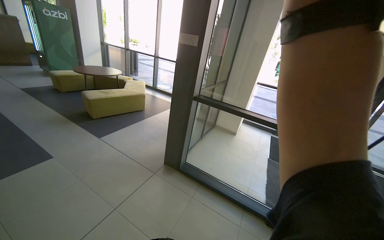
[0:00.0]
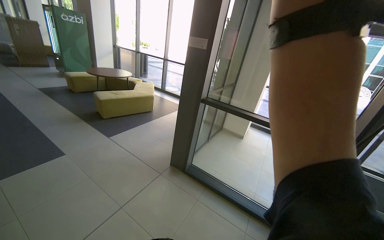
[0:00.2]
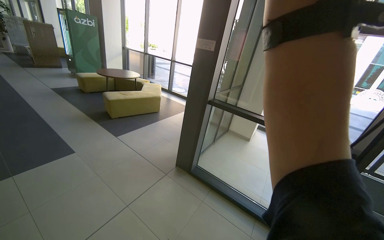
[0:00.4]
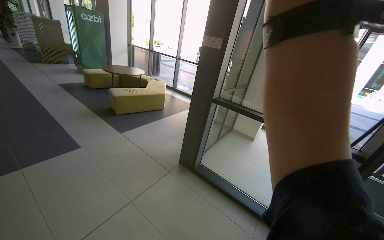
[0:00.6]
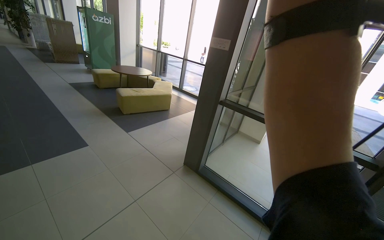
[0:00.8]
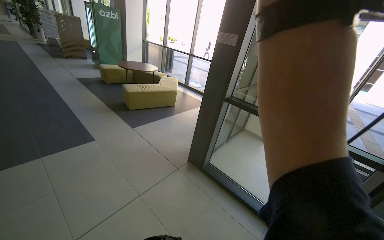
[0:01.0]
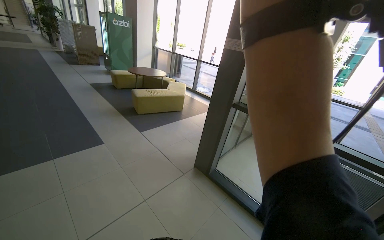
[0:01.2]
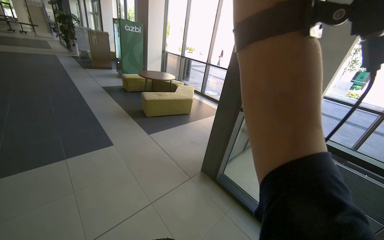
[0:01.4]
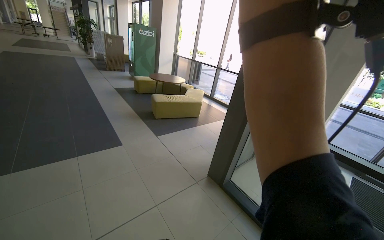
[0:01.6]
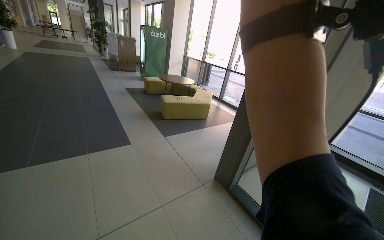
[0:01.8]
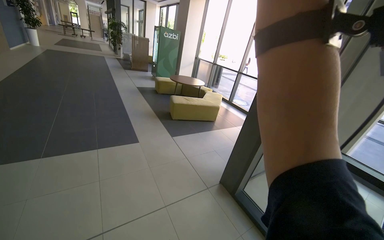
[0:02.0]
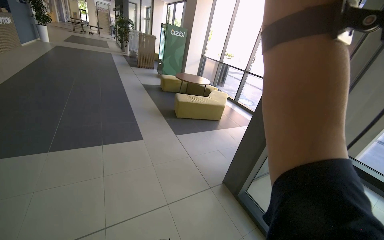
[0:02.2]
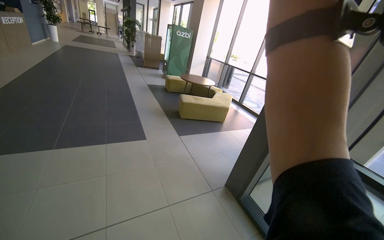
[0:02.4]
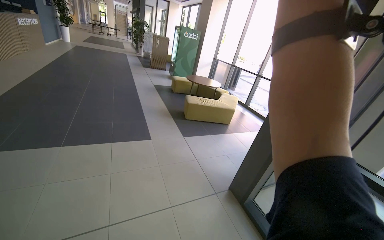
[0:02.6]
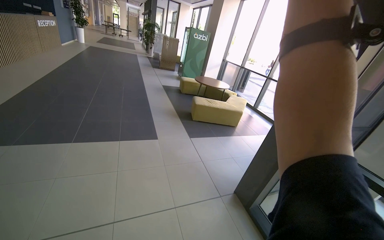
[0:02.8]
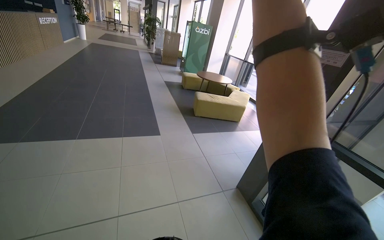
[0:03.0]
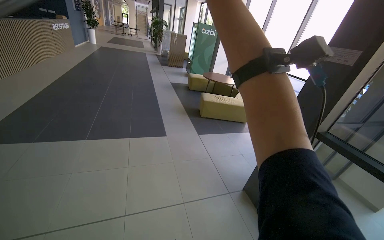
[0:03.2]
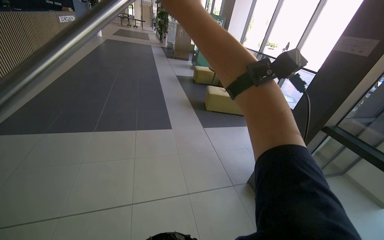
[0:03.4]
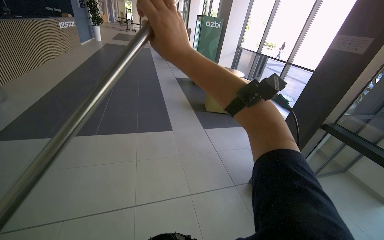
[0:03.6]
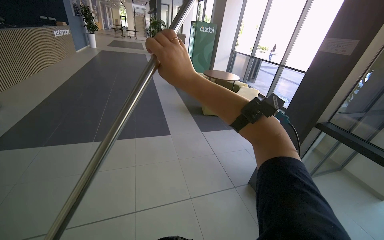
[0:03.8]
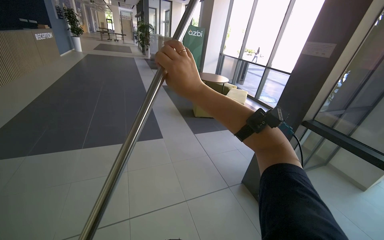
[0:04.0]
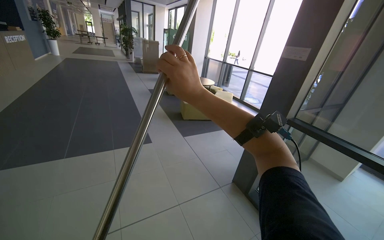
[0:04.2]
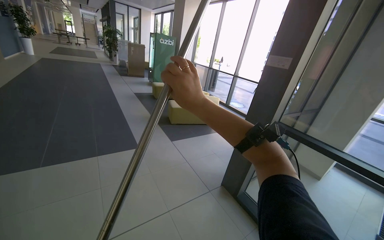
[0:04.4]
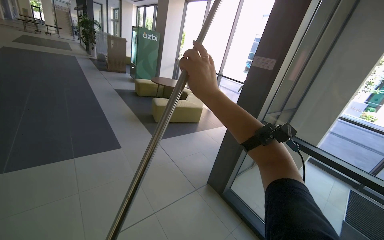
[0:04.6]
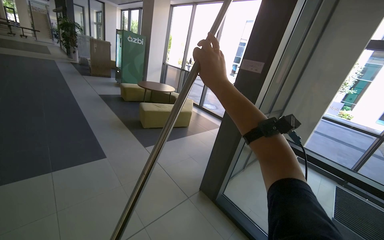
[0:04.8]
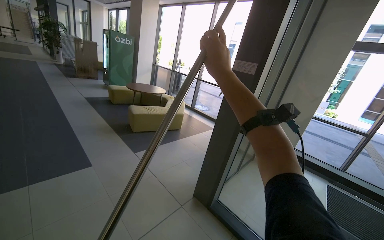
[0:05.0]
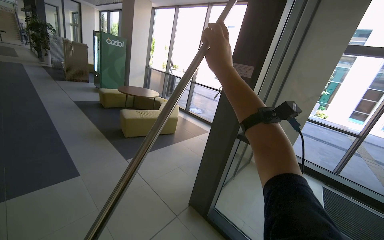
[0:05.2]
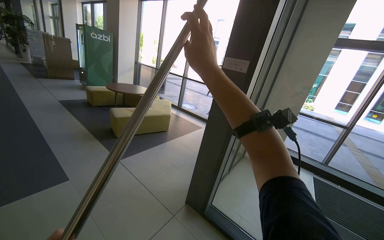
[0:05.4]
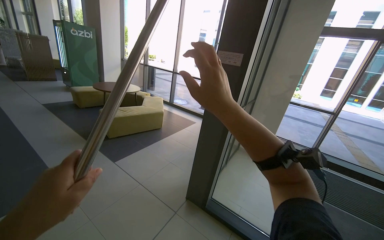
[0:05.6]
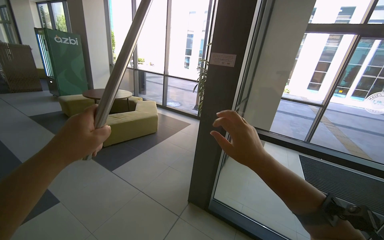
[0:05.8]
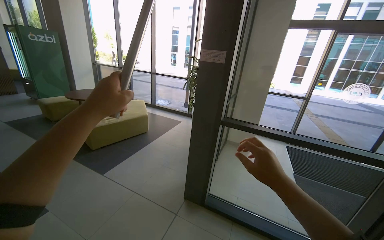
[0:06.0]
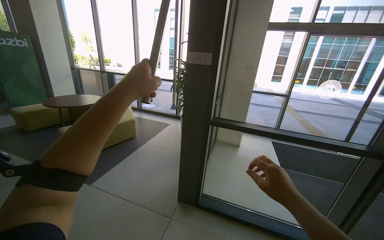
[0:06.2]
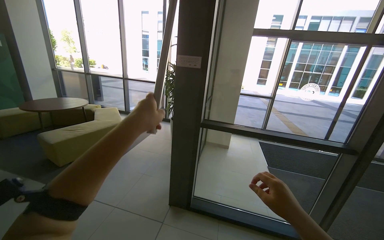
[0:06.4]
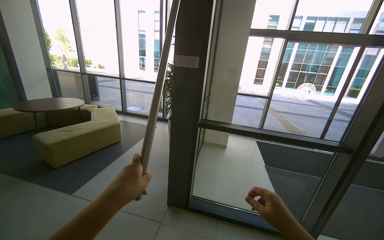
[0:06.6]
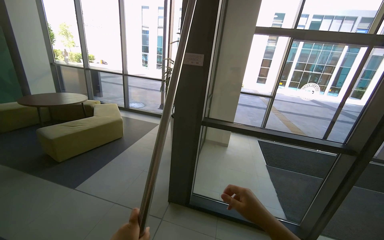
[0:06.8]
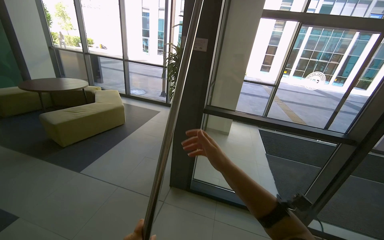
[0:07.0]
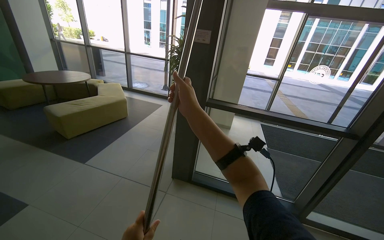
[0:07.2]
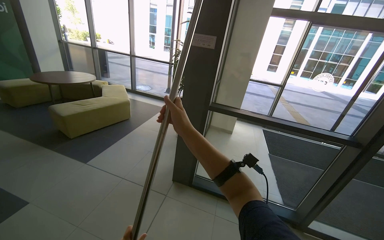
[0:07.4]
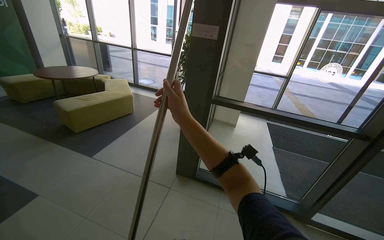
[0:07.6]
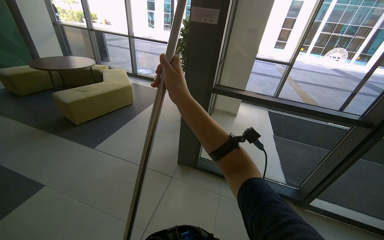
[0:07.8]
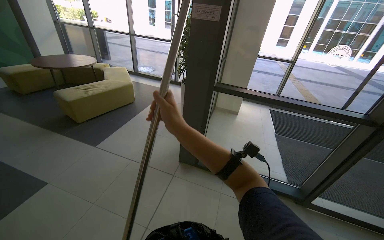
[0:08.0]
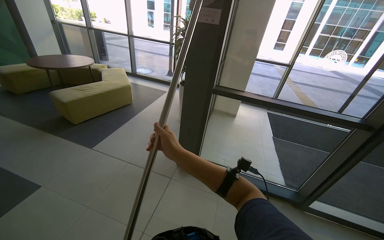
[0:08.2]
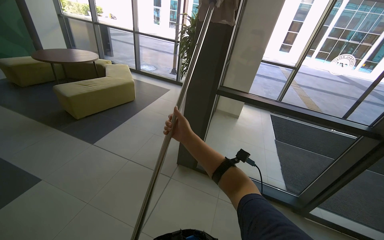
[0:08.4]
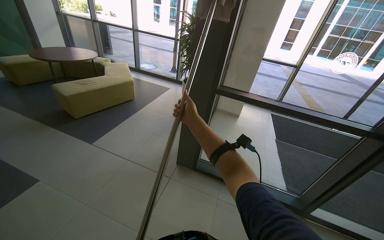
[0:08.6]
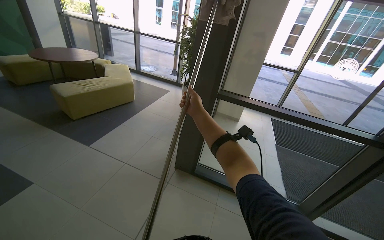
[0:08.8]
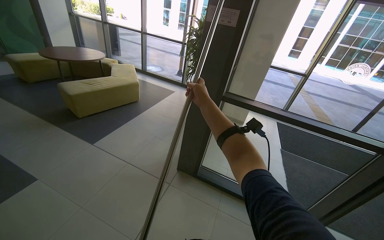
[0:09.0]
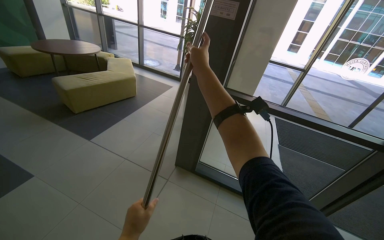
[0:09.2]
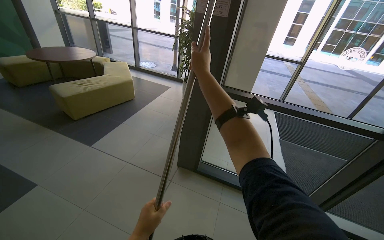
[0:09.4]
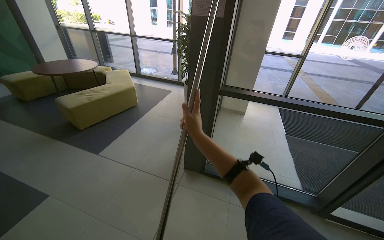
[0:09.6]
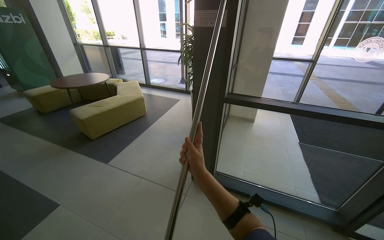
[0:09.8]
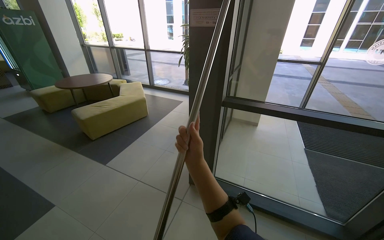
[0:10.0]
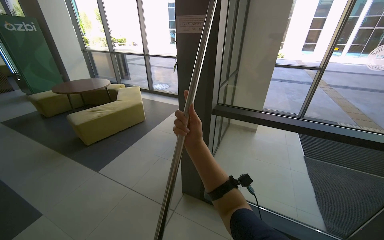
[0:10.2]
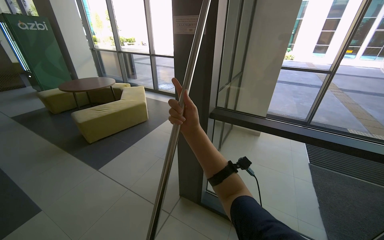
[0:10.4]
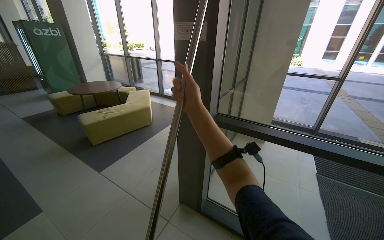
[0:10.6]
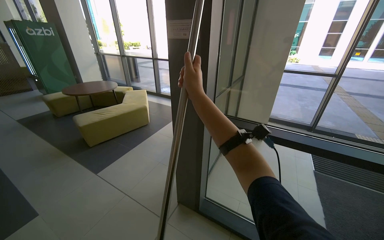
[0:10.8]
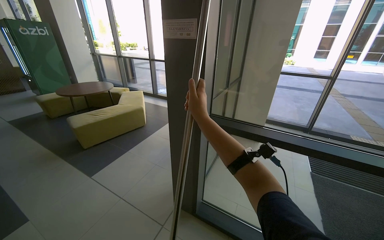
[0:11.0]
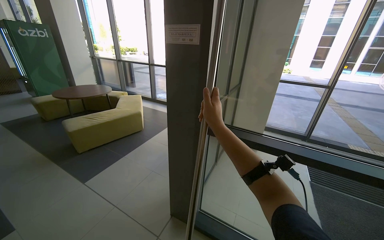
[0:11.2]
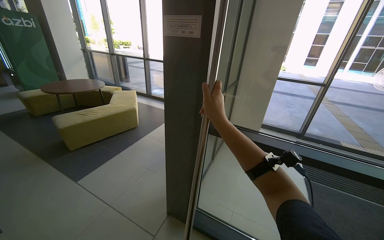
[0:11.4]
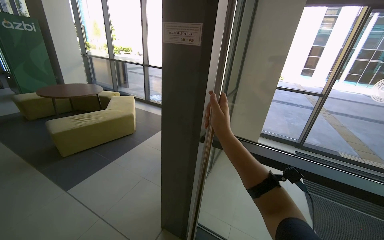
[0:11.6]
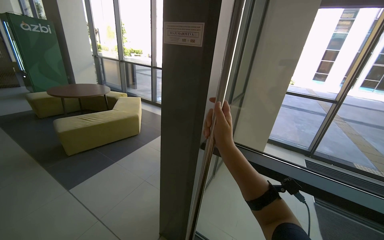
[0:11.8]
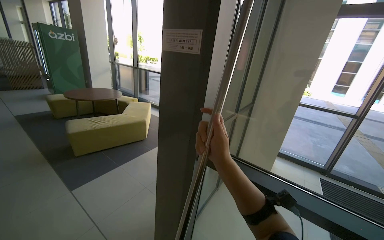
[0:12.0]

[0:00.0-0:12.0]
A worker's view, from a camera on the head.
Job: cleaning windows.
The whole recording: Wiping window frames with pole. The worker wipes the vertical window frames using a long pole.
0:00.0 to 0:01.6: The wearer looks some 20 degrees further to the left.
0:01.6 to 0:03.0: The wearer's head swings about 20 degrees to the left.
0:04.4 to 0:06.0: The camera is carried about 40 cm. The head turns to the right by some 35 degrees.
0:06.0 to 0:07.6: The right hand travels to the left by about 30 cm.
0:07.6 to 0:09.0: The right hand travels farther from the camera and up the picture by approximately 30 cm.
0:09.0 to 0:10.4: The right hand moves up and down the picture over approximately 35 cm, changing direction 2 times.
0:10.4 to 0:12.0: The right hand moves to the right, some 20 cm.

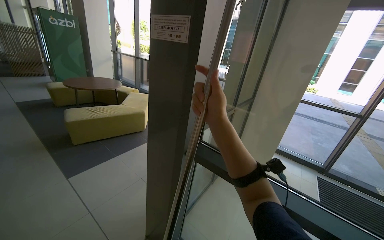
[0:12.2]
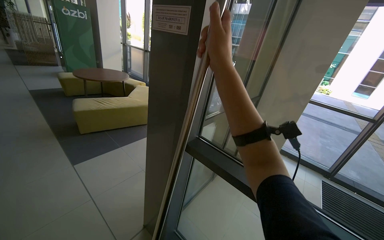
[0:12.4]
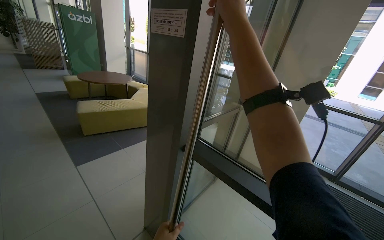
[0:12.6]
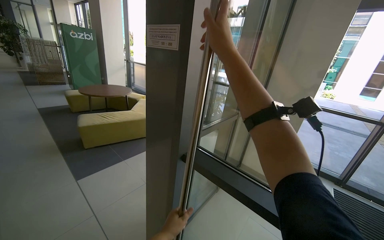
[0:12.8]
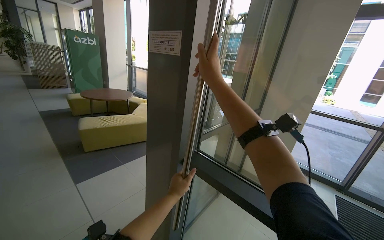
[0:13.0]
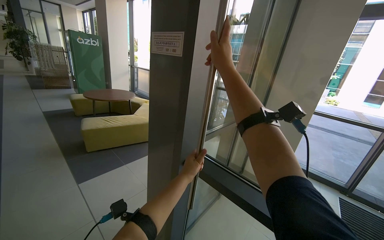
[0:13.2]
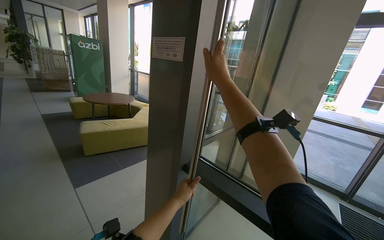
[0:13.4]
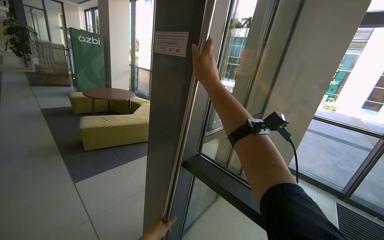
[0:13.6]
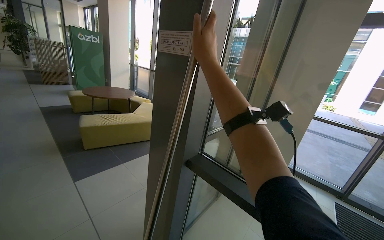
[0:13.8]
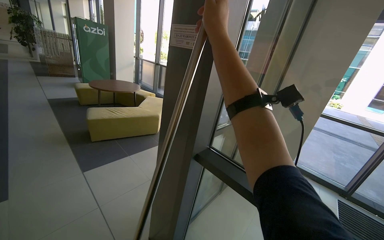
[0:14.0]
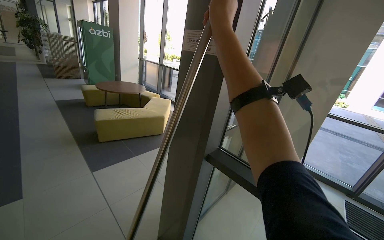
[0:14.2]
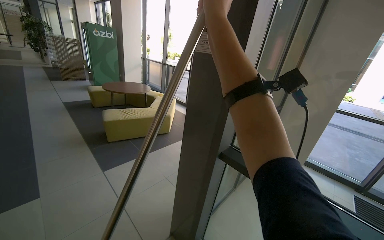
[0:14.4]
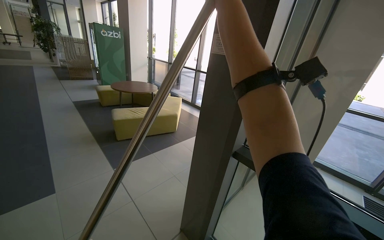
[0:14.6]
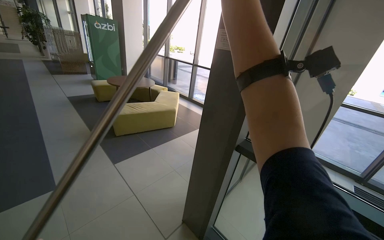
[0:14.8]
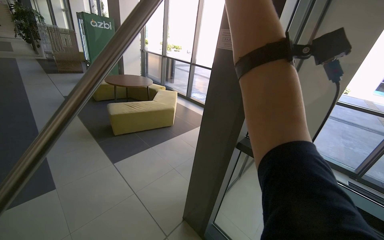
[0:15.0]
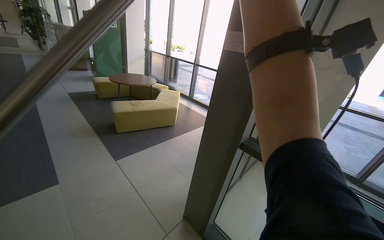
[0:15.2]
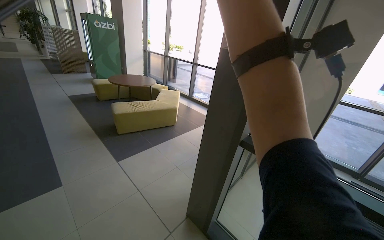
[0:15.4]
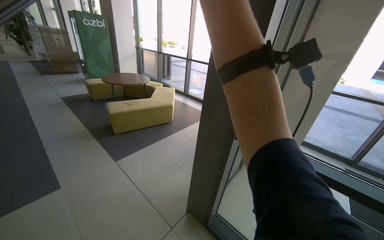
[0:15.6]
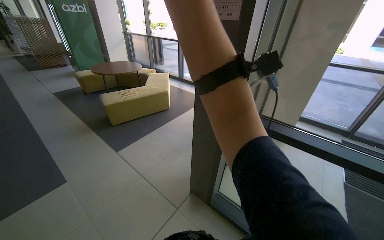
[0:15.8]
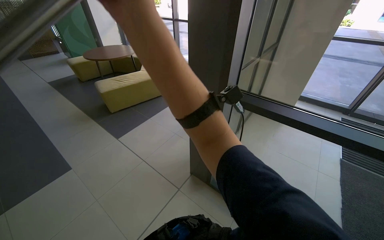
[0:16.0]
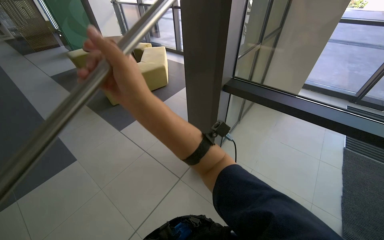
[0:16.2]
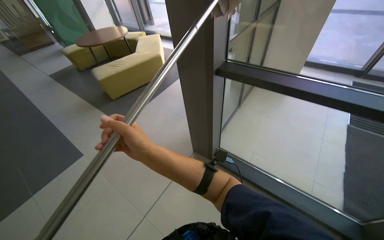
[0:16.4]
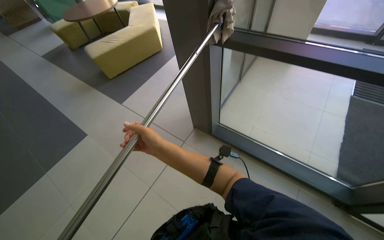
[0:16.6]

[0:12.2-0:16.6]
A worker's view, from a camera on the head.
Job: cleaning windows.
The whole recording: Wiping window frames with pole. The worker wipes the vertical window frames using a long pole.
0:12.2 to 0:13.6: The right hand moves up the picture, roughly 15 cm.
0:15.2 to 0:16.6: The camera pitches downward, by about 30 degrees.

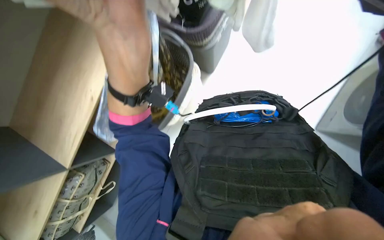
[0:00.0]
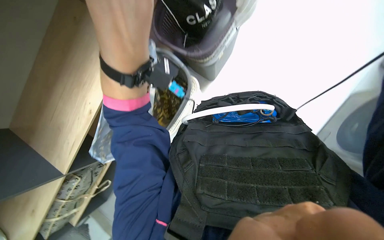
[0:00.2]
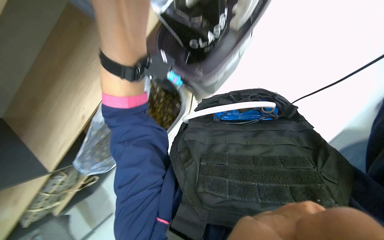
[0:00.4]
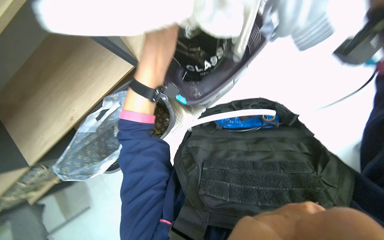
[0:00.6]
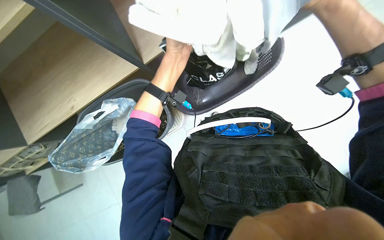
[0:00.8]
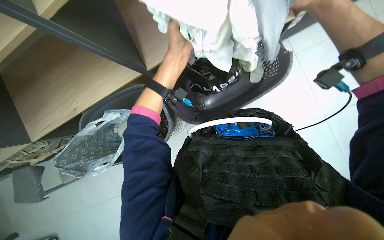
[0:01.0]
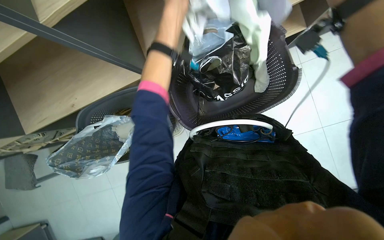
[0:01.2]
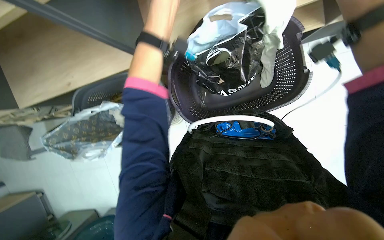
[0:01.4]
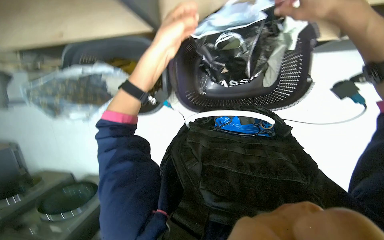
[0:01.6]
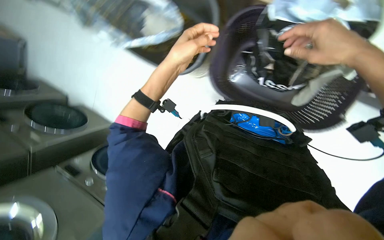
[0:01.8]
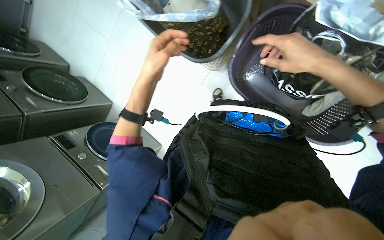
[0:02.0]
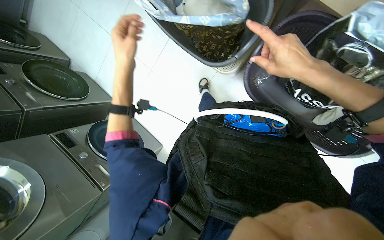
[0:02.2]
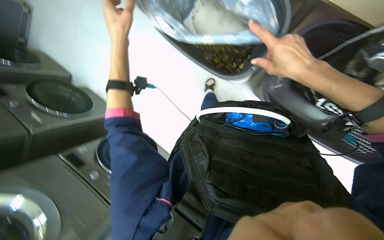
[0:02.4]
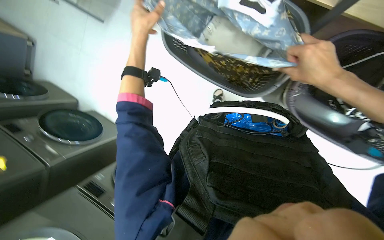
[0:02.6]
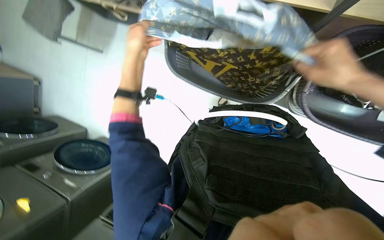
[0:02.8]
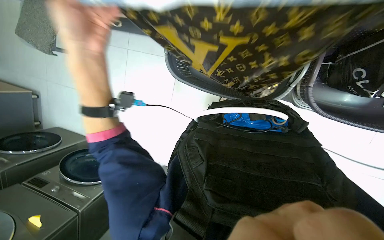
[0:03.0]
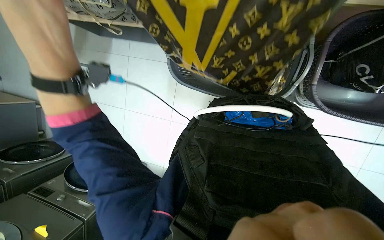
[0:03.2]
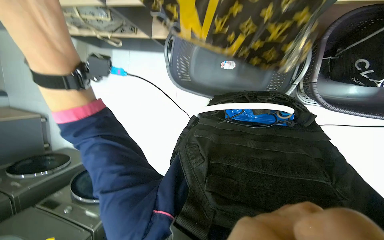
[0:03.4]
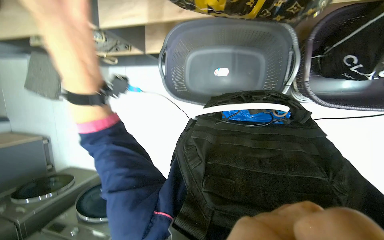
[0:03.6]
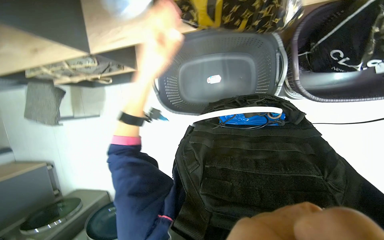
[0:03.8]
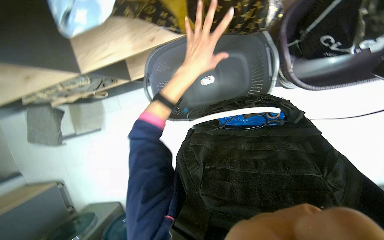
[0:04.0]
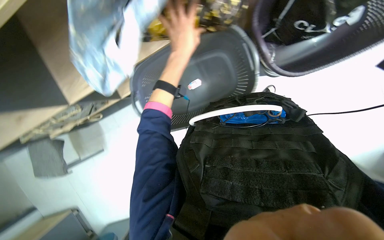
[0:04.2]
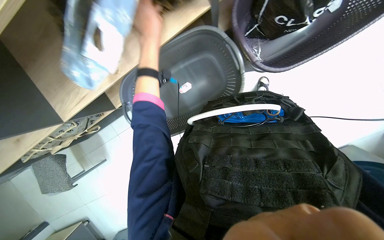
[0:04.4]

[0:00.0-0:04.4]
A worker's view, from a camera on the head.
Job: managing laundry.
The whole recording: Sorting and placing clothes into baskets. The worker sorts and places clothes from one basket into another.
0:03.0 to 0:04.4: The scene turns some 45 degrees counterclockwise in the picture.
